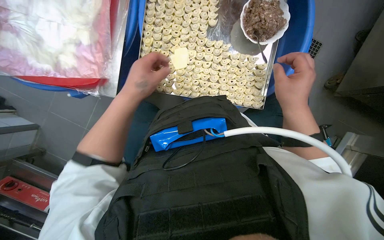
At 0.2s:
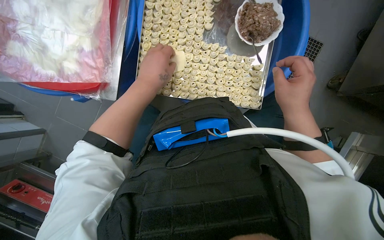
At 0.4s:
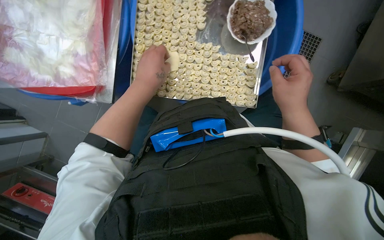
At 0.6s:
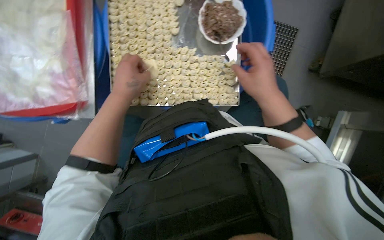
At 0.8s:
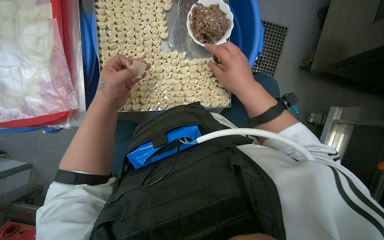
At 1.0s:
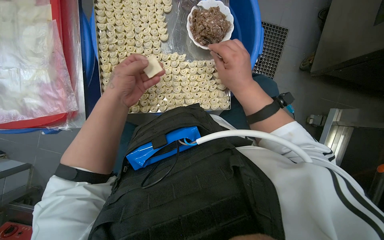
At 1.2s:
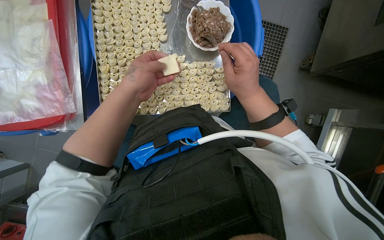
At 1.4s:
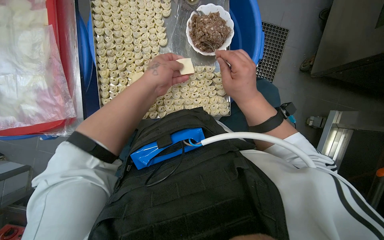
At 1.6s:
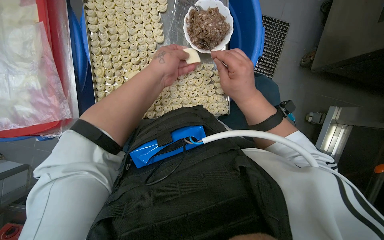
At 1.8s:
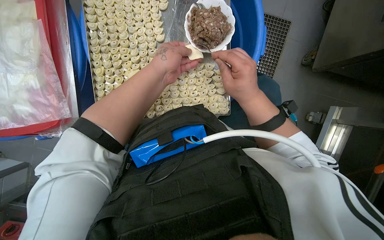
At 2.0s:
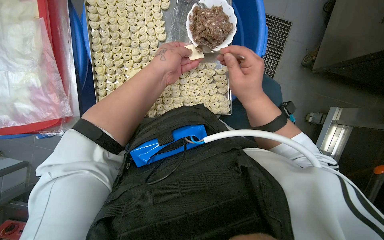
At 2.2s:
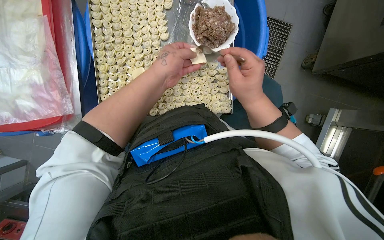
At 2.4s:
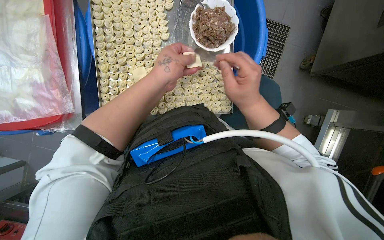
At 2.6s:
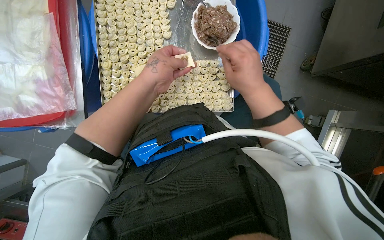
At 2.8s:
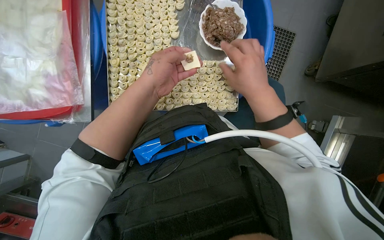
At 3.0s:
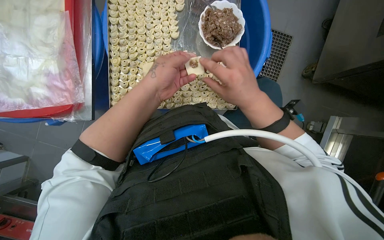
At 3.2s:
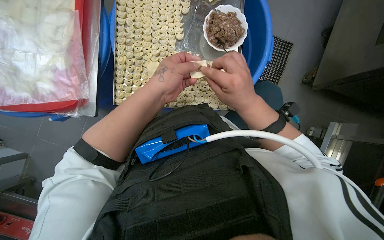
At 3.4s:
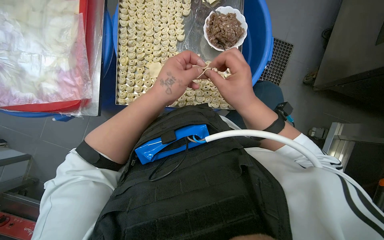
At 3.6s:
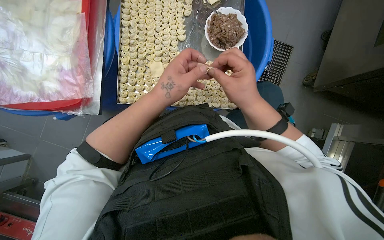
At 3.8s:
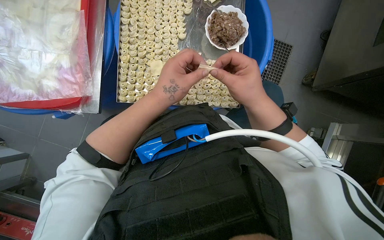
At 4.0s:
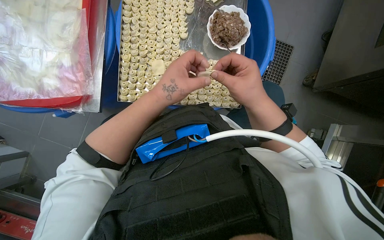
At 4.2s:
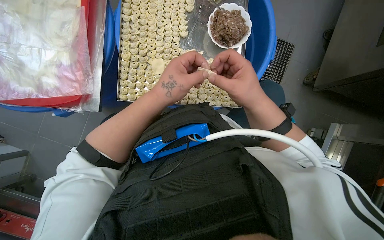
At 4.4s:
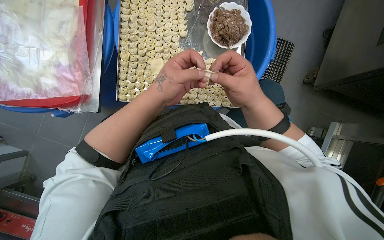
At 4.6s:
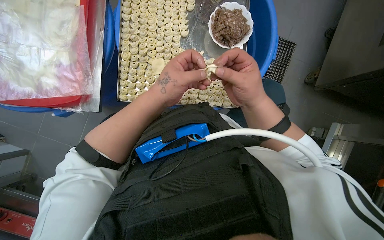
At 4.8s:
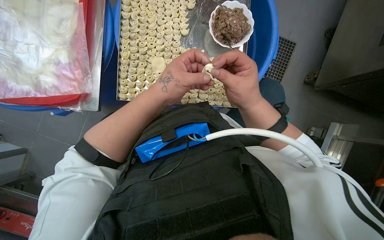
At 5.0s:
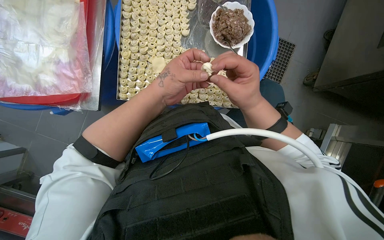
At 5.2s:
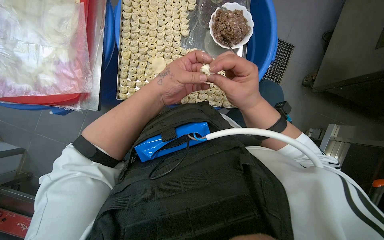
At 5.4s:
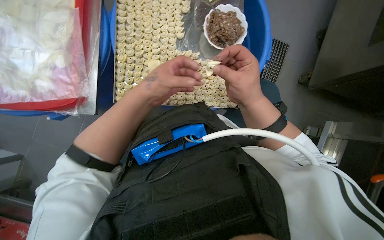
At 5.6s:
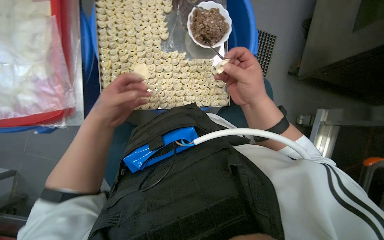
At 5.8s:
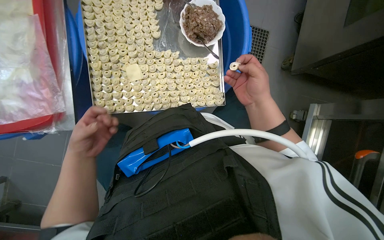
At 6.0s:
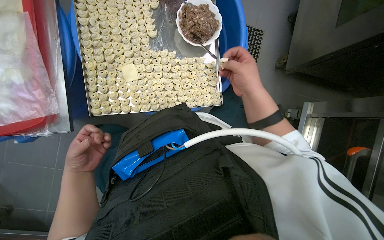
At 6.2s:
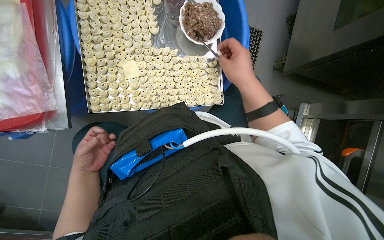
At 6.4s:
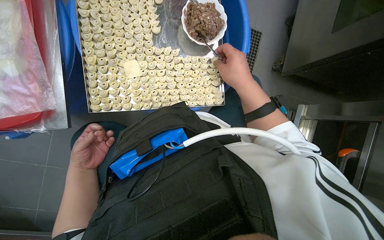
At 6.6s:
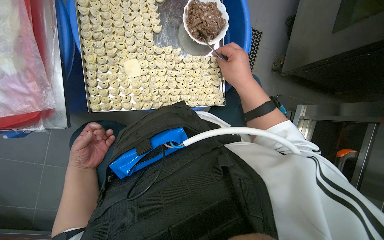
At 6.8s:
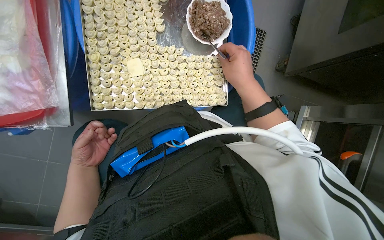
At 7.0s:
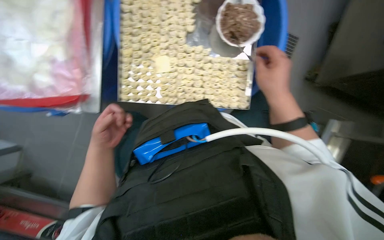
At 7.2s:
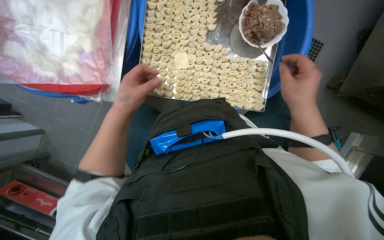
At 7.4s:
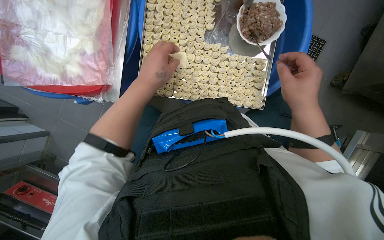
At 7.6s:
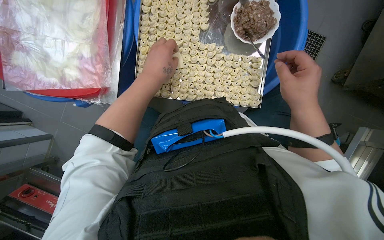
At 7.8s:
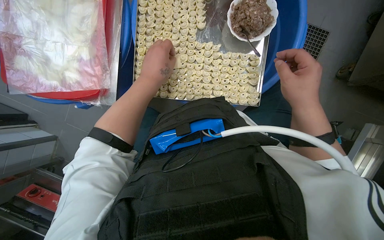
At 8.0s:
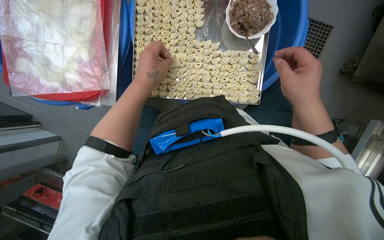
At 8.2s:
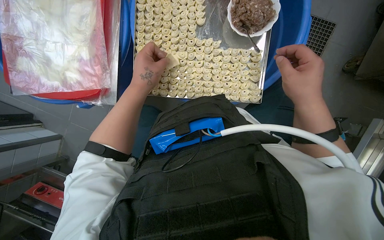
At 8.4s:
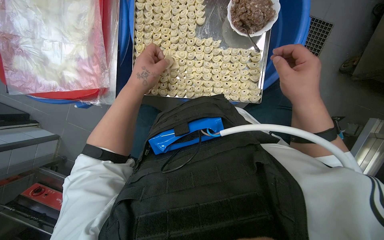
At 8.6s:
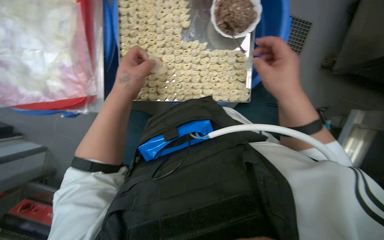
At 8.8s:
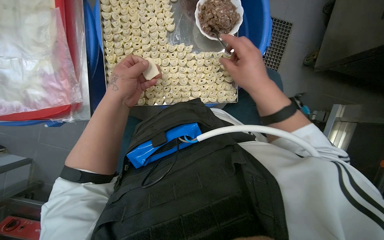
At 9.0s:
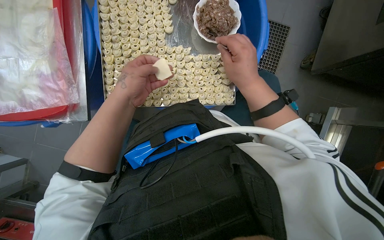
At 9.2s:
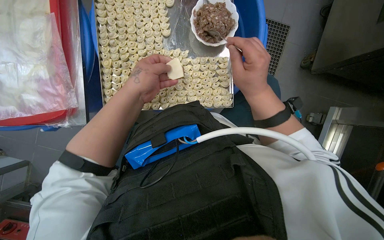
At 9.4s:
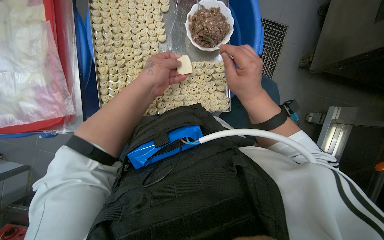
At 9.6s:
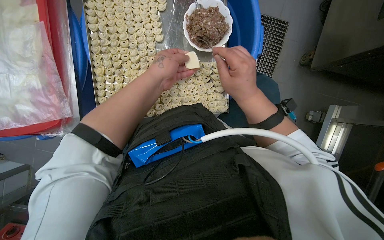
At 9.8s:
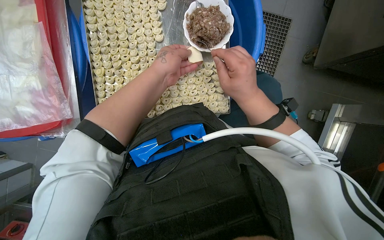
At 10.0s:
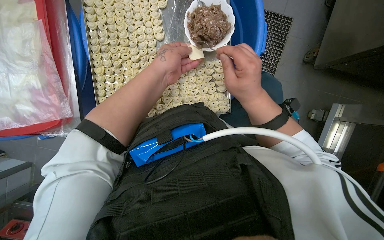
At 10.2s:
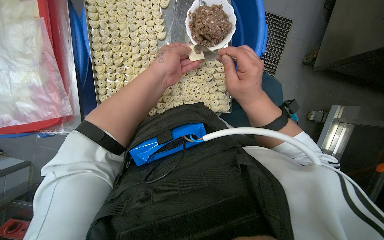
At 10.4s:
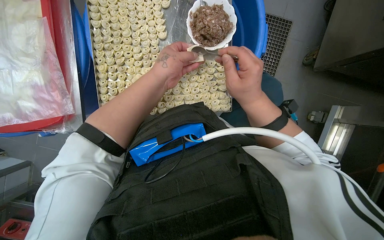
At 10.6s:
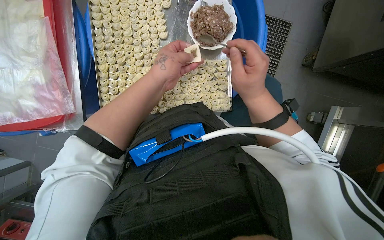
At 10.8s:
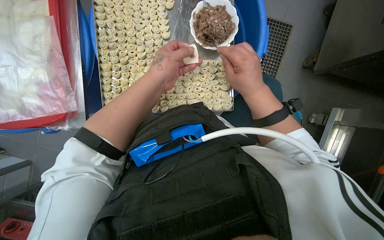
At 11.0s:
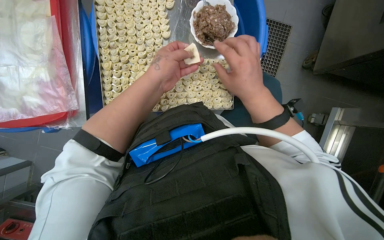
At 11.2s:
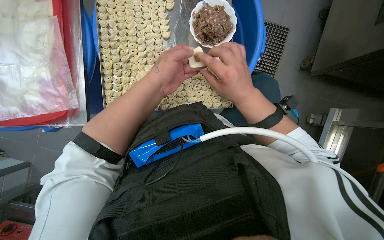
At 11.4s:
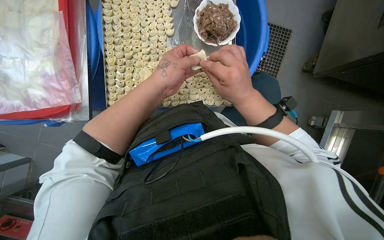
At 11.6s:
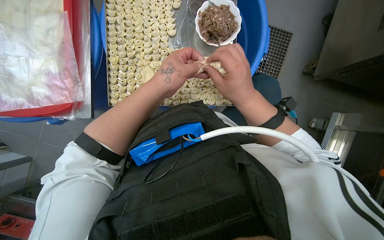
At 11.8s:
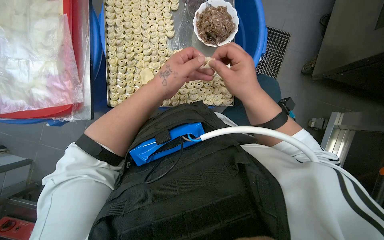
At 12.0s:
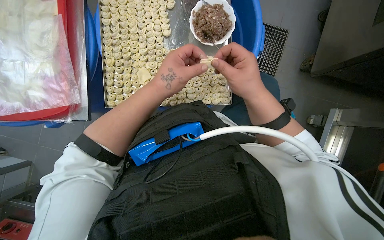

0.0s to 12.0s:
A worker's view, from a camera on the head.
Job: preparing food.
The whole recording: Making dumplings with meat filling. The worker picks up dough, fills it with meat, folds it, and places the finished dumpling on a tray.
0.0s to 1.6s: The left hand shifts roughly 15 cm to the right.
1.6s to 3.0s: The hands work in one place, with small movements.
3.0s to 4.4s: The hands stay close to where they were, moving slightly.
4.4s to 6.0s: The left hand heads to the left, farther from the camera and down the picture, covering approximately 30 cm.
6.0s to 7.6s: The head turns to the left by approximately 15 degrees. The left hand goes approximately 25 cm up the picture, to the right and nearer to the camera.
7.6s to 9.0s: The hands make small movements and keep their place.
9.0s to 10.4s: The left hand goes roughly 10 cm to the right.
10.4s to 12.0s: The hands are busy where they are.

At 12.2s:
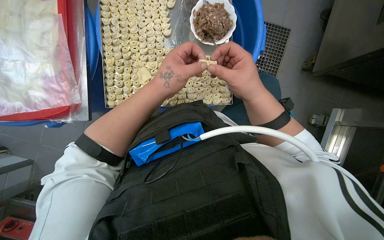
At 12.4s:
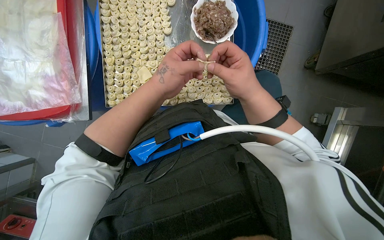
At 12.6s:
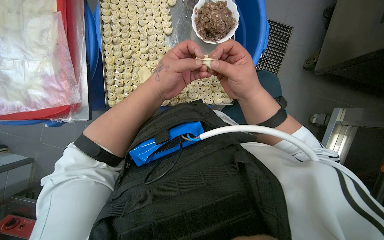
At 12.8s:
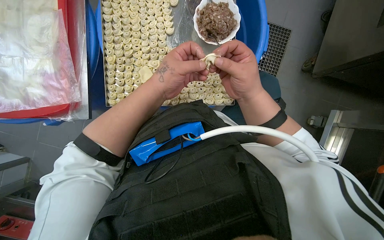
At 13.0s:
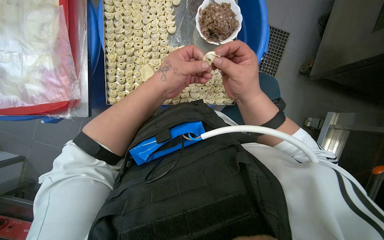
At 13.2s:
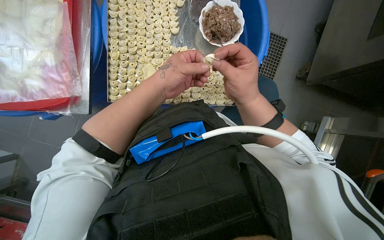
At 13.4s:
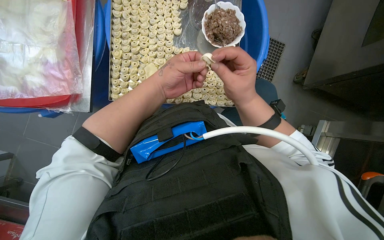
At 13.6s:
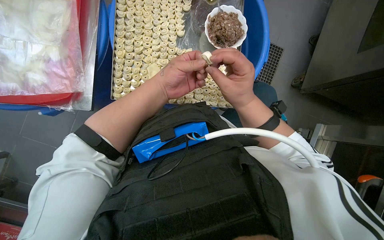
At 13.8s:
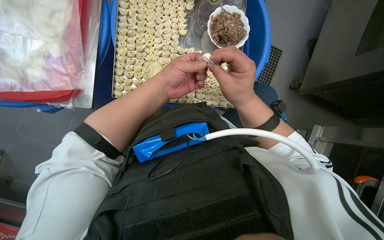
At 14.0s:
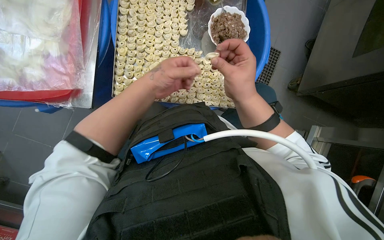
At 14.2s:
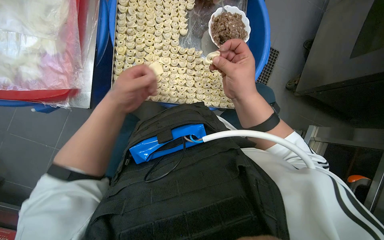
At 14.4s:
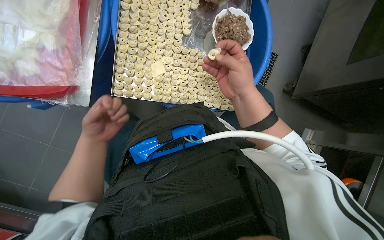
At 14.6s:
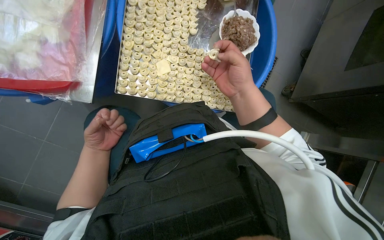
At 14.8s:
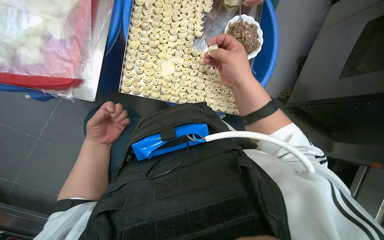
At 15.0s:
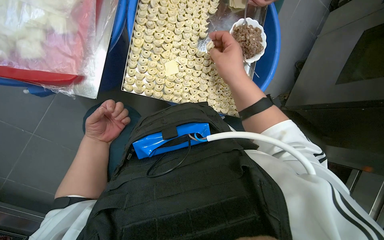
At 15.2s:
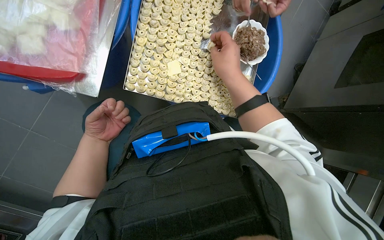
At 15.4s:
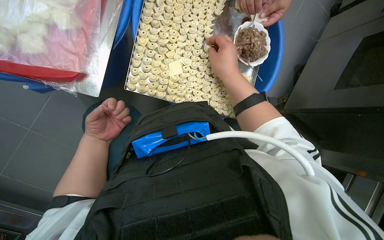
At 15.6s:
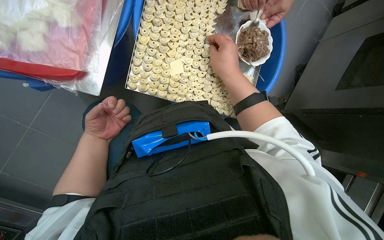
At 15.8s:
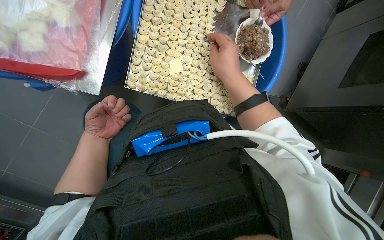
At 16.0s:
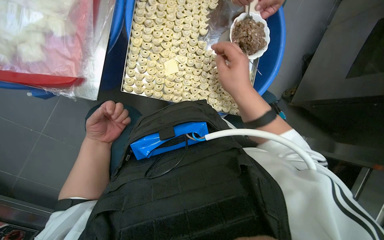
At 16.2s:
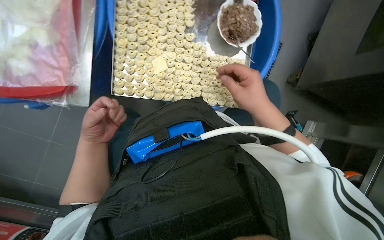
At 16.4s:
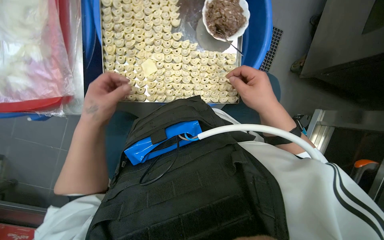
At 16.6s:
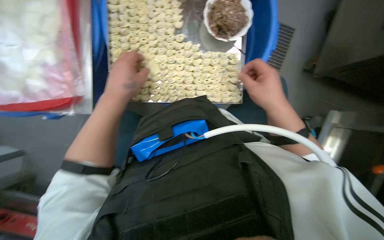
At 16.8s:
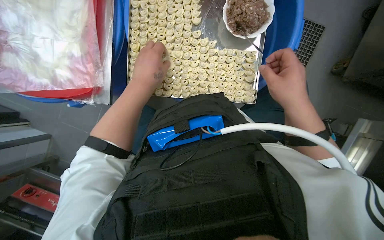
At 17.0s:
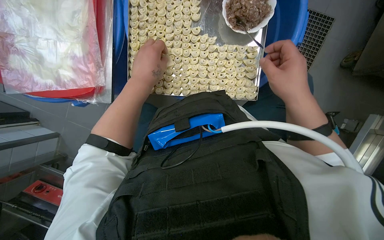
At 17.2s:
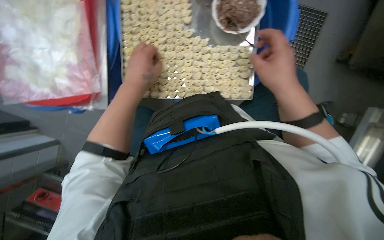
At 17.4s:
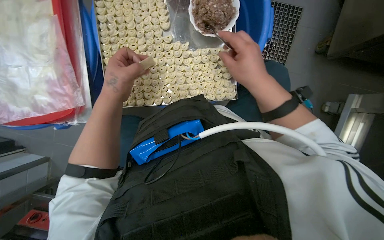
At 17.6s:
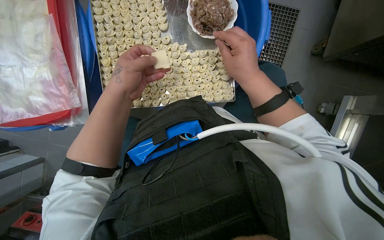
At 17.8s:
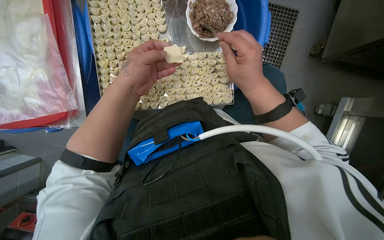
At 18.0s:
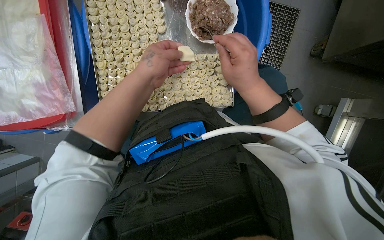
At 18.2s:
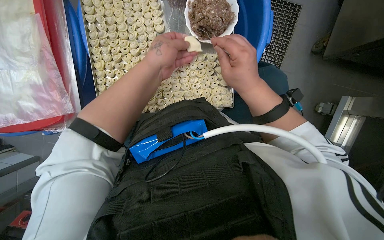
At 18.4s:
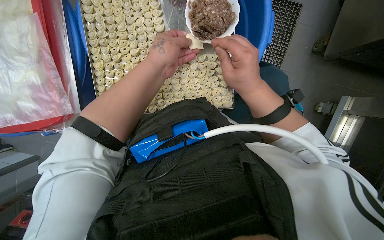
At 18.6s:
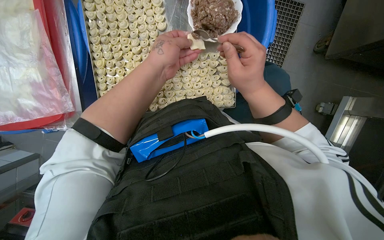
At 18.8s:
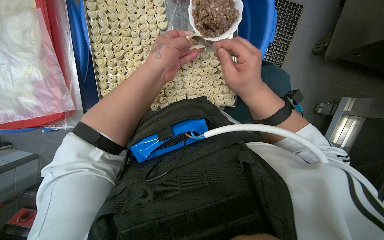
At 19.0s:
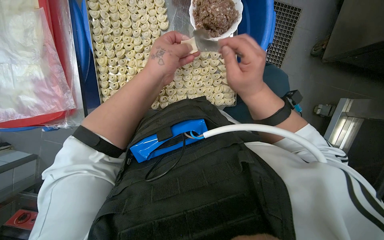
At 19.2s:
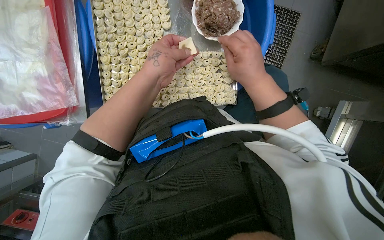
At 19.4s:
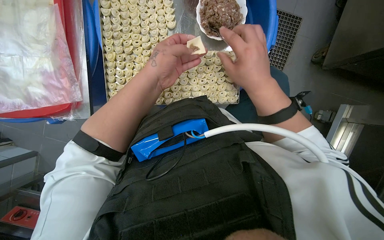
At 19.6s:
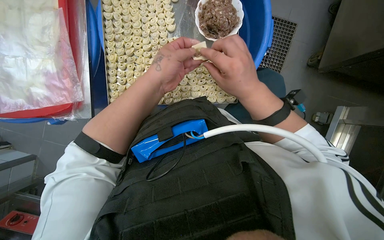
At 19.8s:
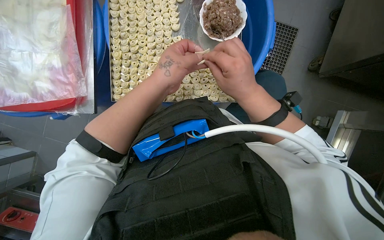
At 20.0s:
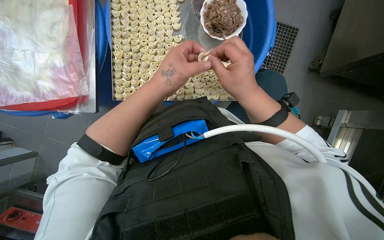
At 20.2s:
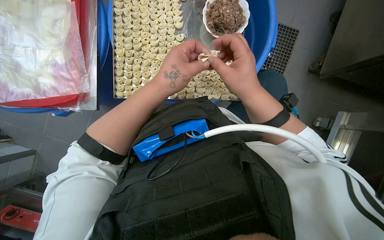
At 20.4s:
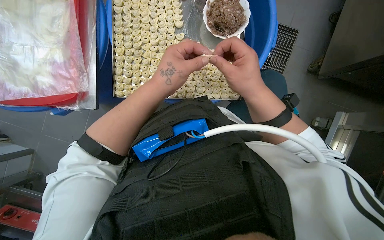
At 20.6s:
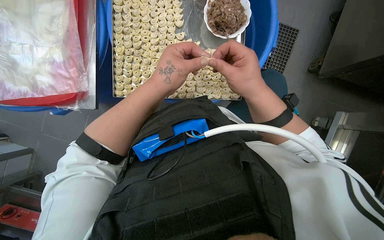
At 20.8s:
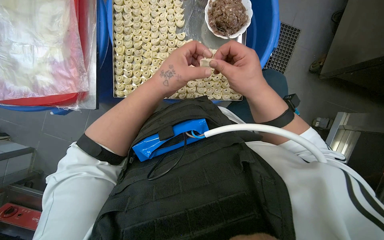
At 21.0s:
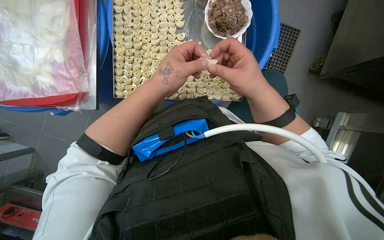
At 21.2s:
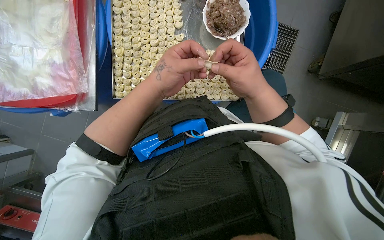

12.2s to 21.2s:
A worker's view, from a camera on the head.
Job: preparing food.
The whole recording: Making dumplings with meat filling. The worker picks up dough, fills it with meat, folds it, and places the finished dumpling on a tray.
12.2s to 13.8s: The hands work in one place, with small movements.
13.8s to 15.2s: The right hand travels up the picture by some 10 cm. Meanwhile the left hand travels to the left and down the picture by approximately 30 cm.
15.2s to 16.6s: The right hand shifts roughly 20 cm to the right and down the picture; the left hand shifts some 25 cm to the right, up the picture and nearer to the camera.
16.6s to 18.2s: The left hand travels to the right by roughly 10 cm.
18.2s to 19.8s: The hands stay close to where they were, moving slightly.
19.8s to 21.2s: The hands are busy where they are.
